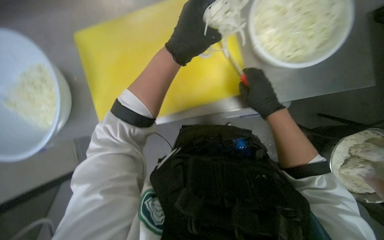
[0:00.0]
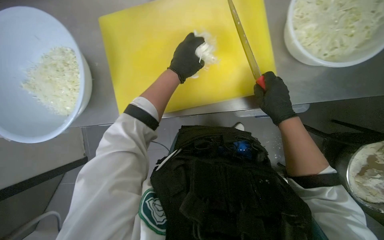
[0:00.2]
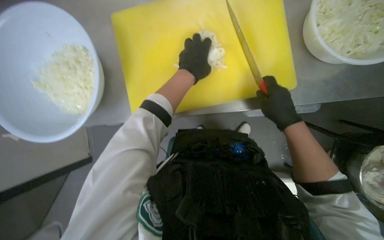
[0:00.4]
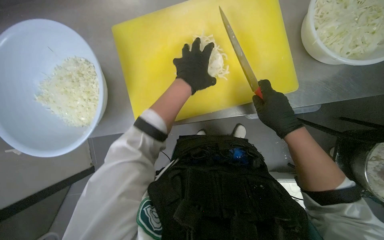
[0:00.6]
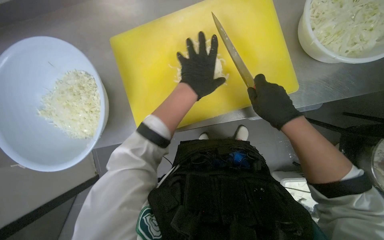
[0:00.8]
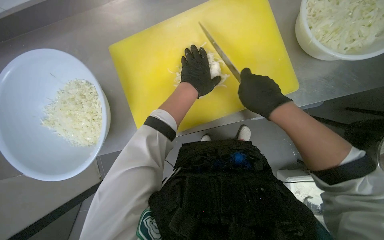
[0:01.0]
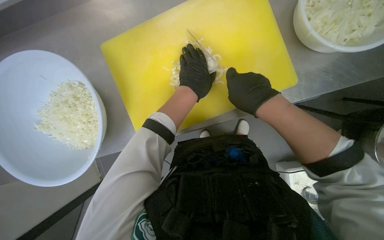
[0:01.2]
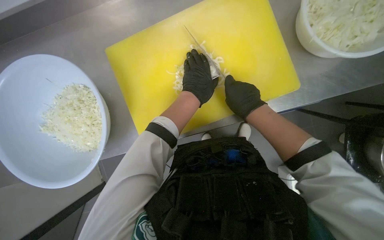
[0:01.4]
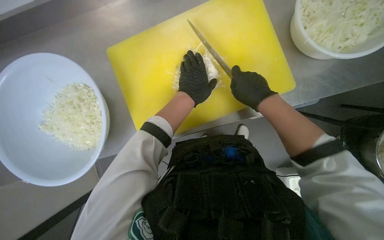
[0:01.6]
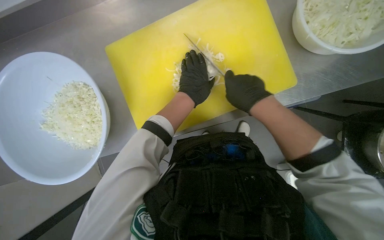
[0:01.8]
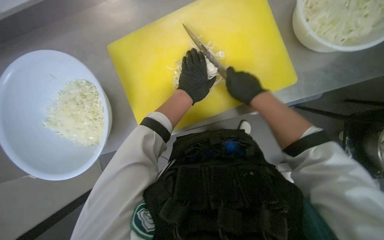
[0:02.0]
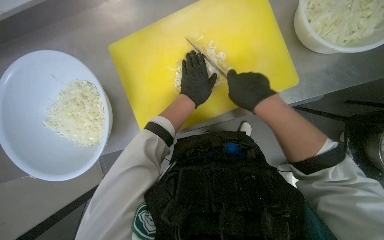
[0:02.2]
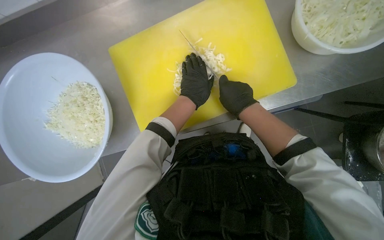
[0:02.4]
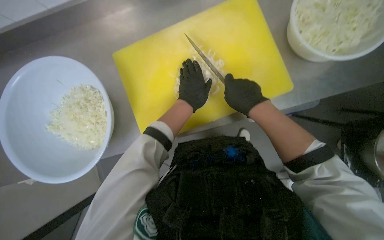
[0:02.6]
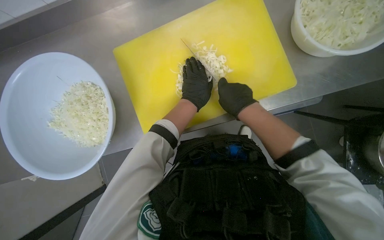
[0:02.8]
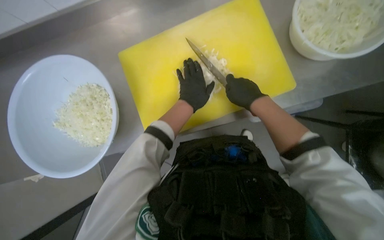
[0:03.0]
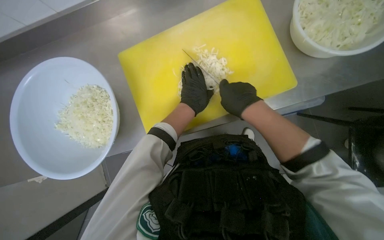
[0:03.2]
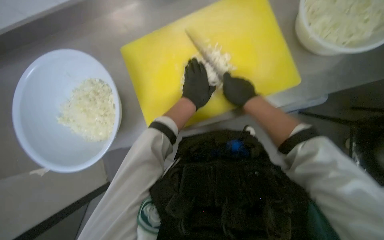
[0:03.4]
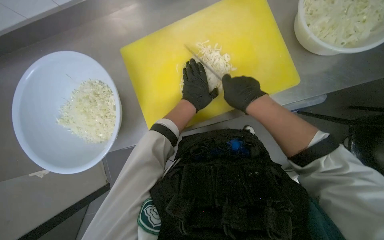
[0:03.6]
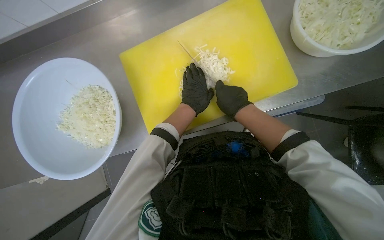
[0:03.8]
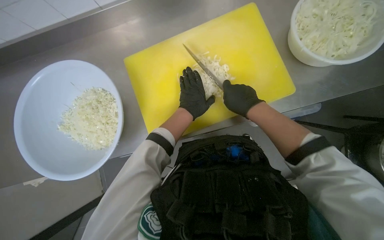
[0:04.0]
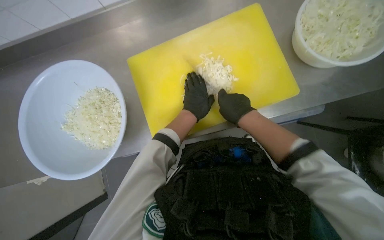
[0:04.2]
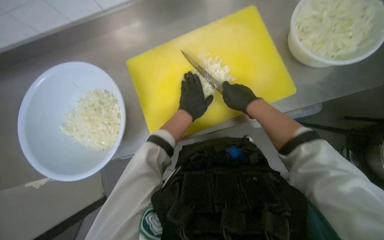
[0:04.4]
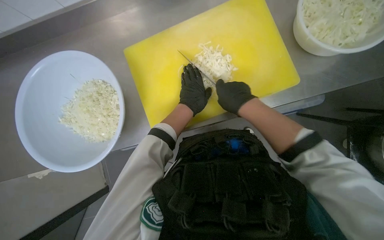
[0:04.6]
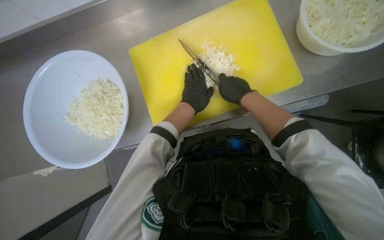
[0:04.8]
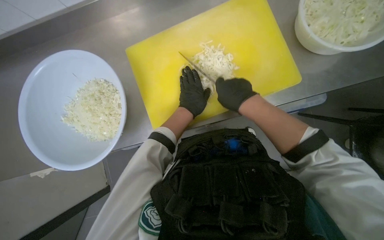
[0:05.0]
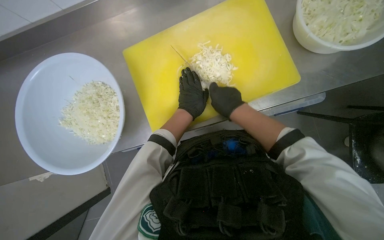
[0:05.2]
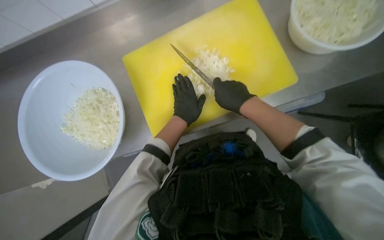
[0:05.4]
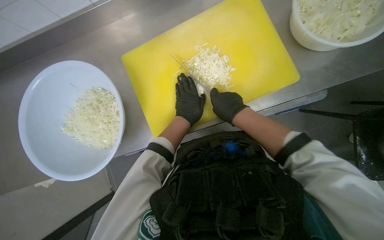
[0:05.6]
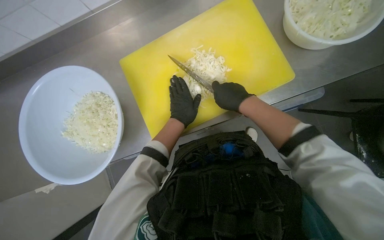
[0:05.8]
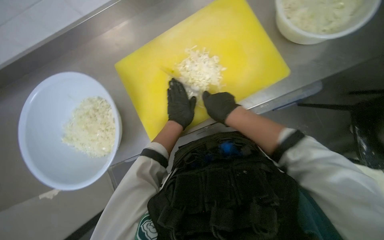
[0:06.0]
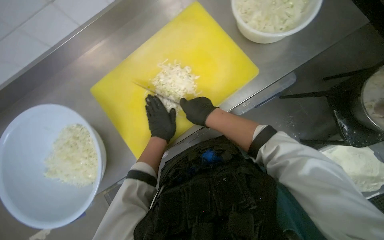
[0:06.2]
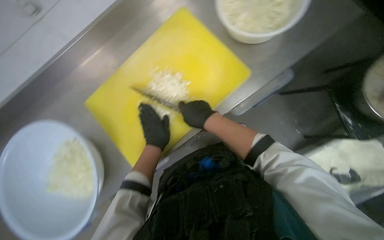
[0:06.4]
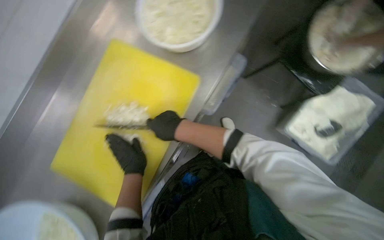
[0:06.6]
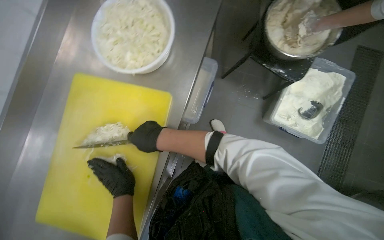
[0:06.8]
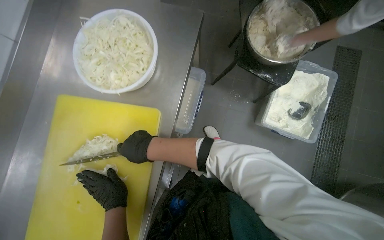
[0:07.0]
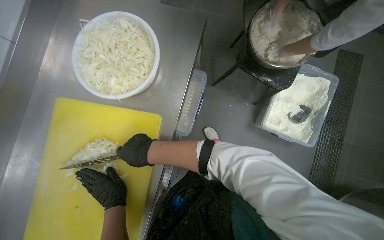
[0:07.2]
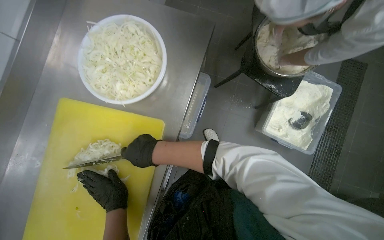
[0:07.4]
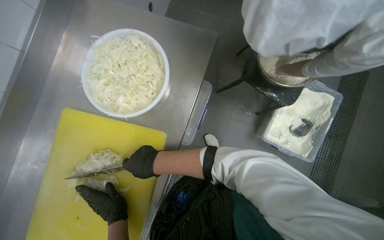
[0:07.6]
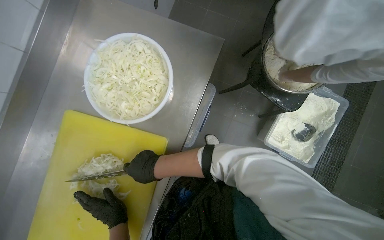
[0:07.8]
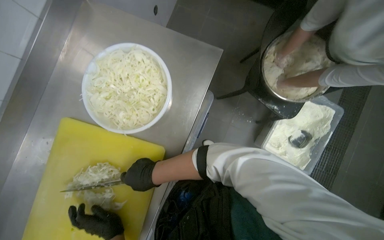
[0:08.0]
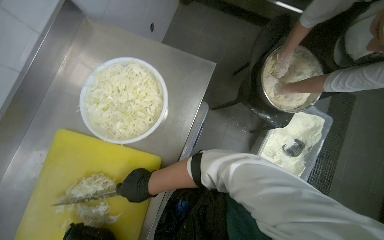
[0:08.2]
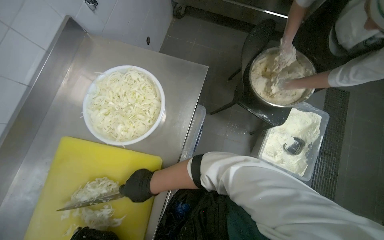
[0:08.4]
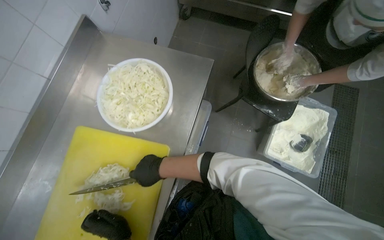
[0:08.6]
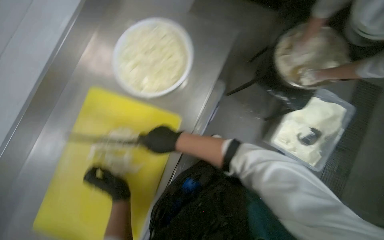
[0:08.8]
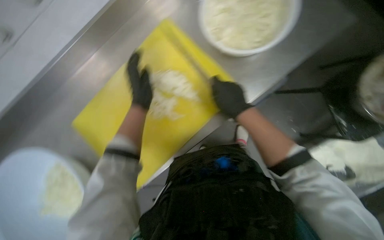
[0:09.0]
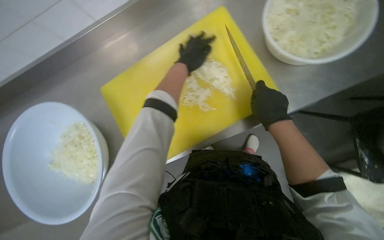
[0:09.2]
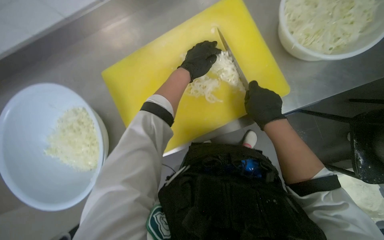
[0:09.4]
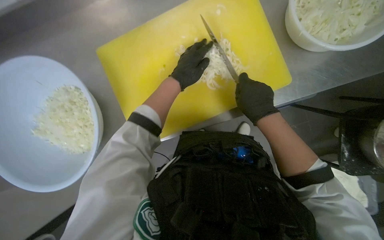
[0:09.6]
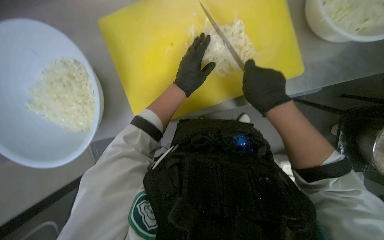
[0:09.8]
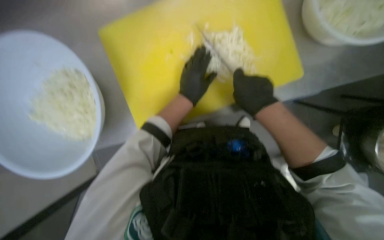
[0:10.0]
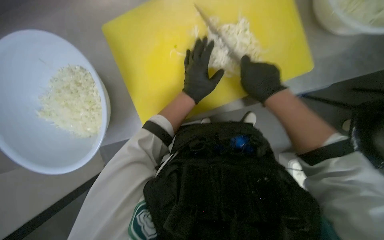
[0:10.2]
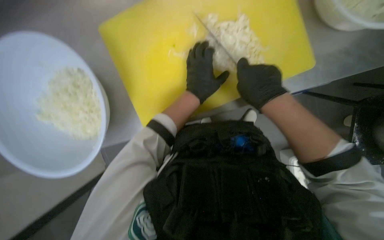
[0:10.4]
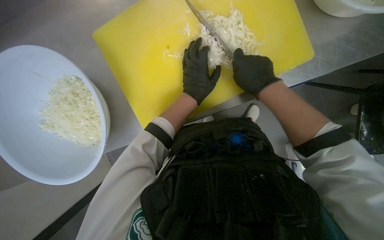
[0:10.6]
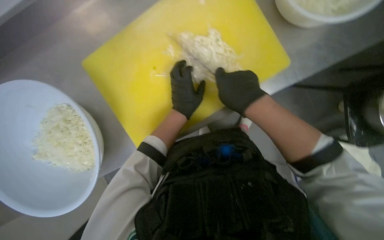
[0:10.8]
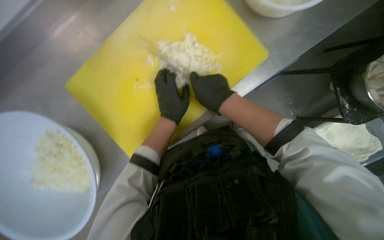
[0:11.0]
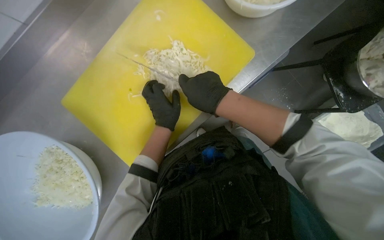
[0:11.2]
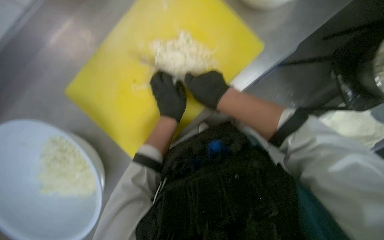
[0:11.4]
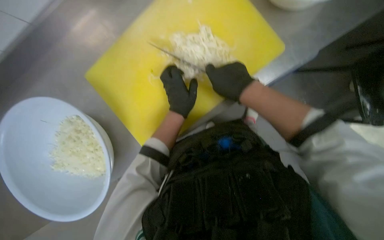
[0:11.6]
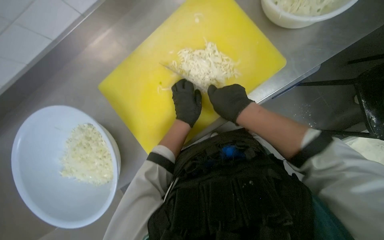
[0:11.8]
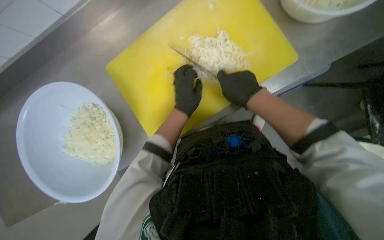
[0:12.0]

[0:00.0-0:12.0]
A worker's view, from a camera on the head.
Job: preparing food.
The whole recording: Chopping onions. The worker chops another piece of onion on the yellow cutting board.
0:00.0 to 0:01.6: The left hand moves farther from the camera and down the picture, approximately 20 cm.
0:01.6 to 0:04.4: The hands are busy where they are.
0:04.4 to 0:06.0: The hands make small movements and keep their place.
0:06.0 to 0:07.6: The scene turns roughly 45 degrees counterclockwise in the picture.
0:07.6 to 0:09.0: The scene rotates clockwise by some 30 degrees.
0:09.0 to 0:10.4: The view tilts about 15 degrees downward.

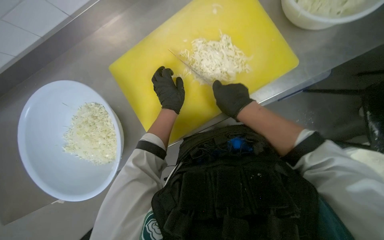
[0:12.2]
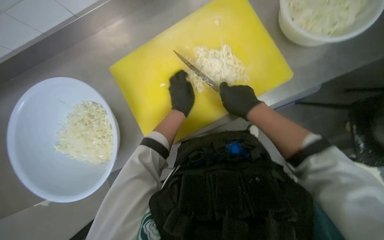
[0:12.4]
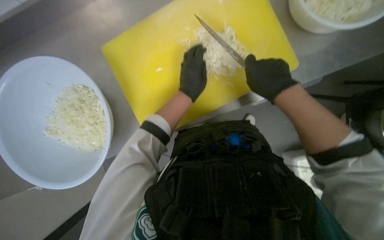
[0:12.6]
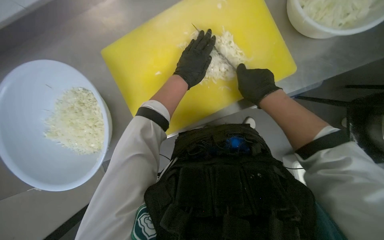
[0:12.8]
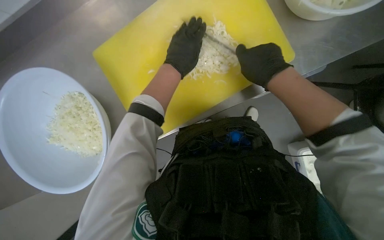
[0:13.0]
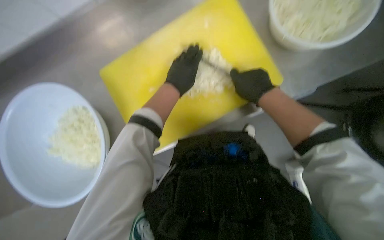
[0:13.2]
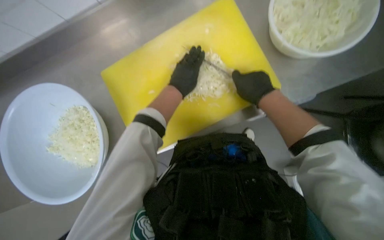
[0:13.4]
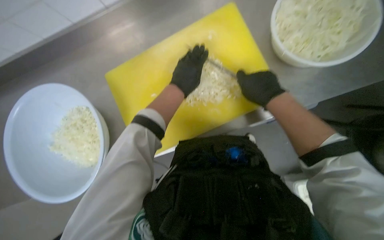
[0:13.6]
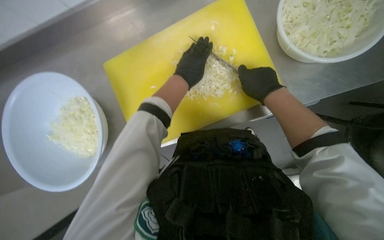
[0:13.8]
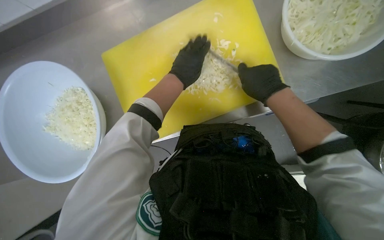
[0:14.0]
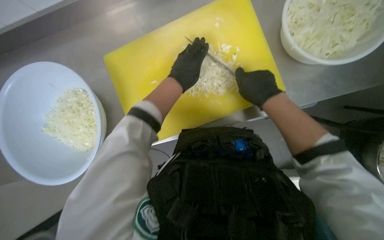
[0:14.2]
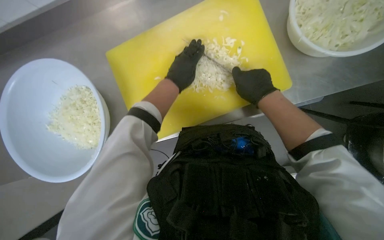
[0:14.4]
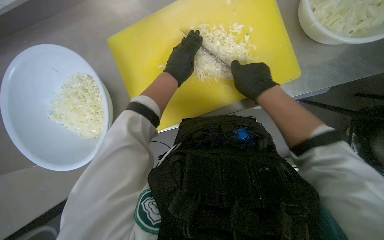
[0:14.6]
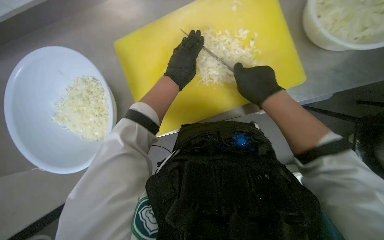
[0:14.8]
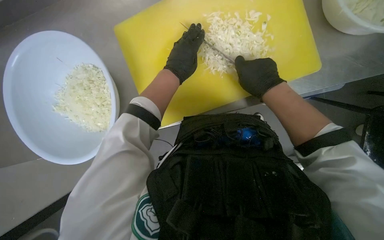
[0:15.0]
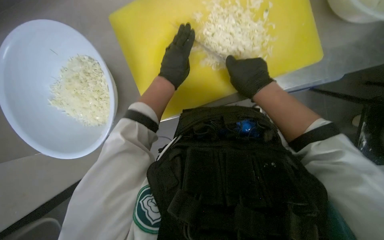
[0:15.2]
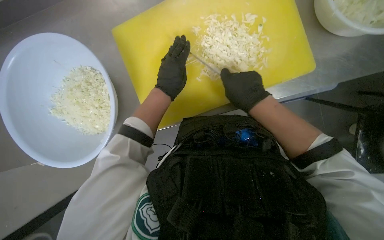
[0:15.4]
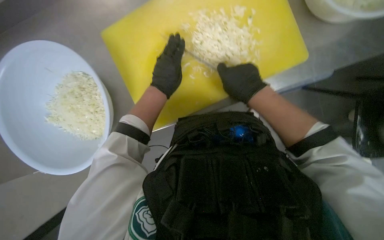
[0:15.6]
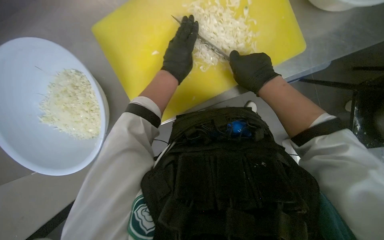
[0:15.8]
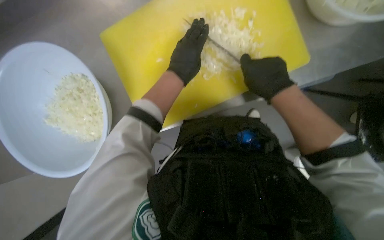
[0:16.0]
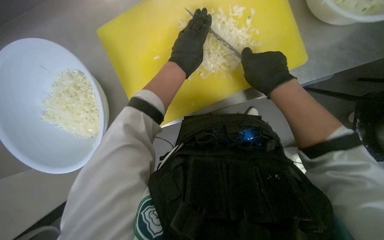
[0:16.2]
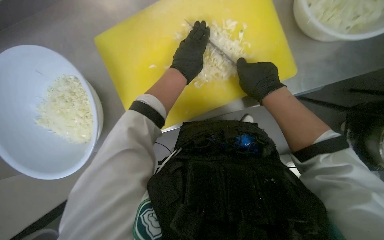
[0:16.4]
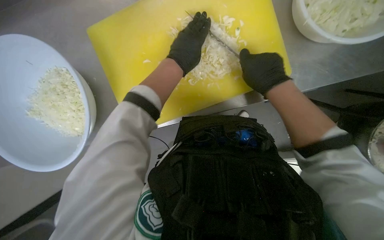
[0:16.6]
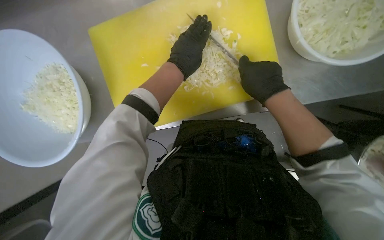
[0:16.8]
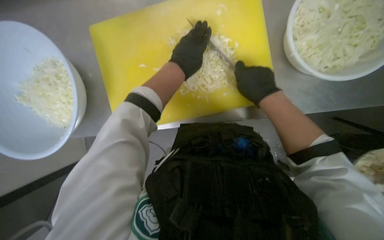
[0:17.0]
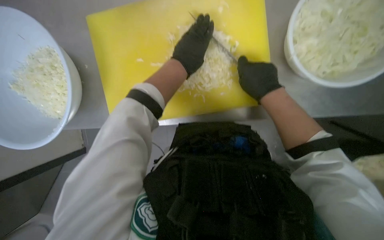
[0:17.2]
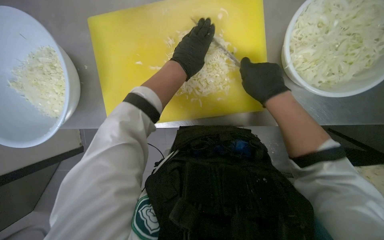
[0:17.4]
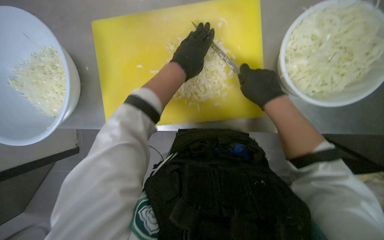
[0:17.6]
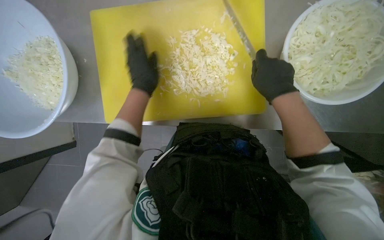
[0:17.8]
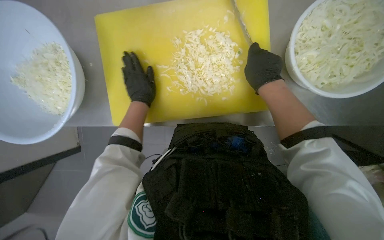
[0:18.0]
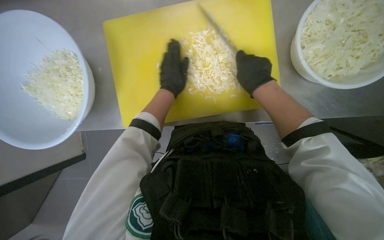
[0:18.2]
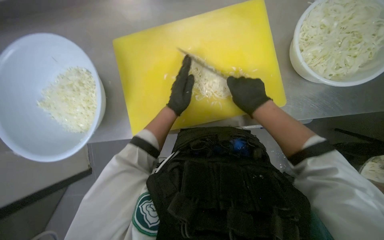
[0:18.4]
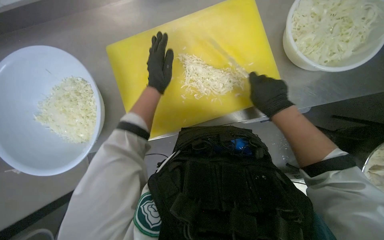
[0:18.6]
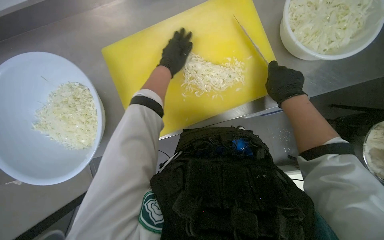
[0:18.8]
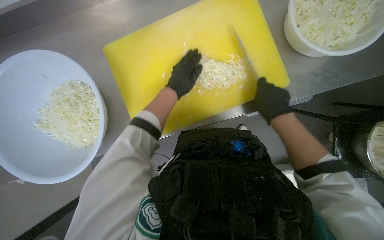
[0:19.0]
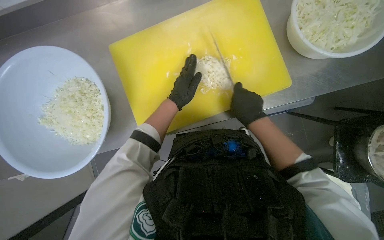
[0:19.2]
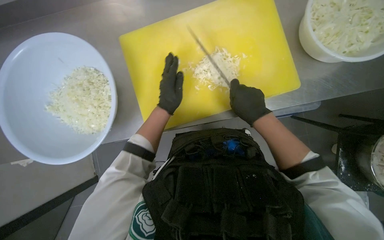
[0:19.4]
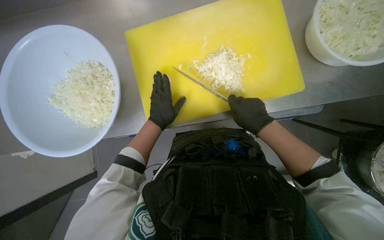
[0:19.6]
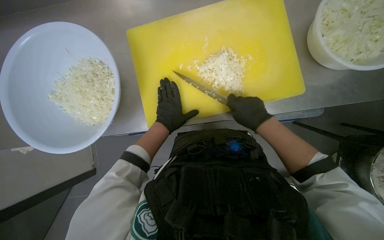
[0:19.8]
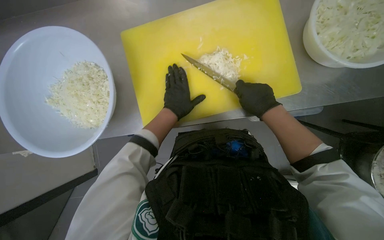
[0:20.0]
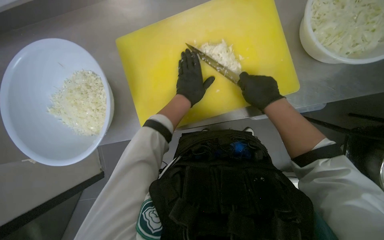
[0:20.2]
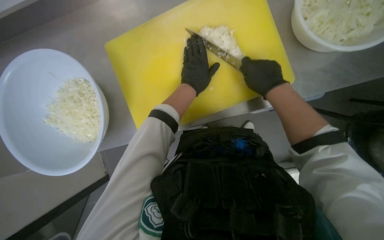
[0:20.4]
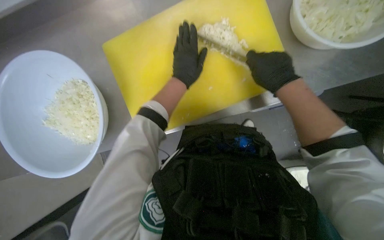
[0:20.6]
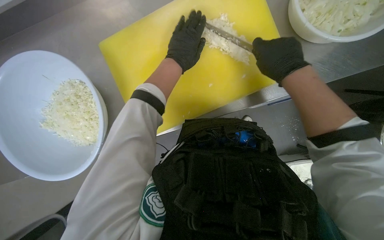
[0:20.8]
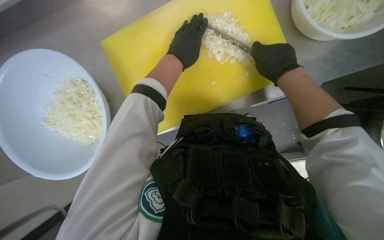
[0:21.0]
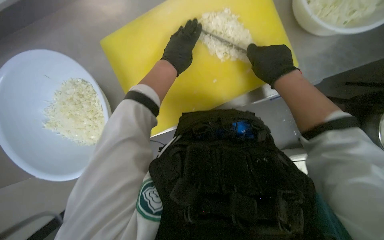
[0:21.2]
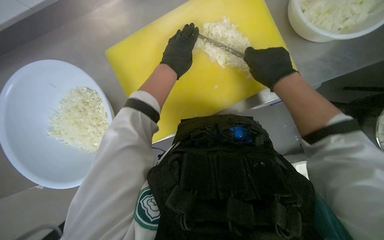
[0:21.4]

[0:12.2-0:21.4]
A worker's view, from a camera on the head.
Job: preparing food.
The whole recording: Chopping onions. The worker chops another piece of onion on the yellow cutting board.
0:12.2 to 0:13.8: The left hand travels up the picture by some 10 cm.
0:13.8 to 0:15.2: The hands stay close to where they were, moving slightly.
0:16.8 to 0:18.4: The left hand is displaced down the picture by approximately 10 cm.
0:18.4 to 0:19.8: The right hand heads down the picture, covering roughly 10 cm; the left hand reaches about 10 cm up the picture, then returns.
0:19.8 to 0:21.4: The left hand heads up the picture, covering about 20 cm. The right hand is displaced up the picture by about 10 cm.
